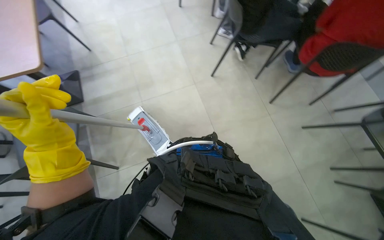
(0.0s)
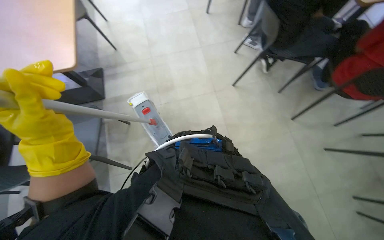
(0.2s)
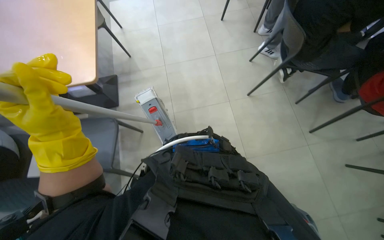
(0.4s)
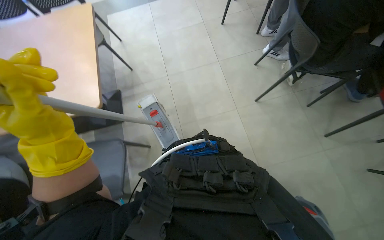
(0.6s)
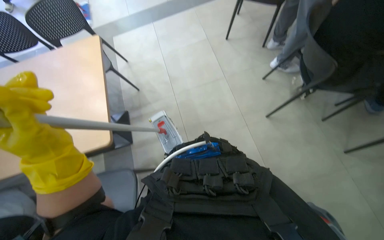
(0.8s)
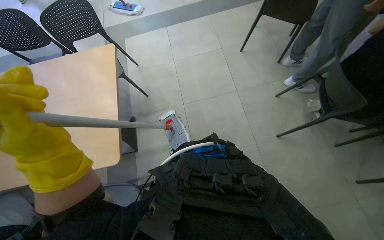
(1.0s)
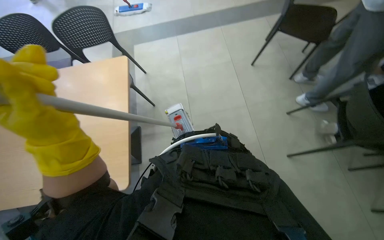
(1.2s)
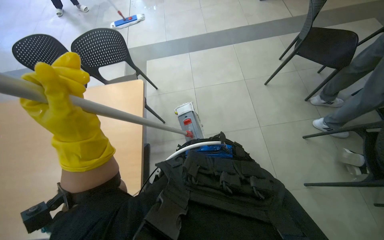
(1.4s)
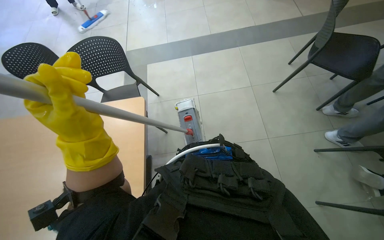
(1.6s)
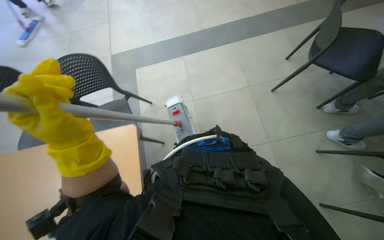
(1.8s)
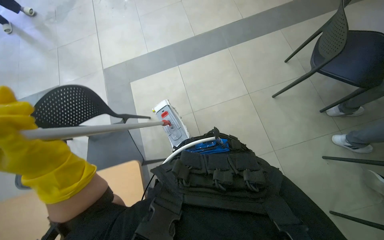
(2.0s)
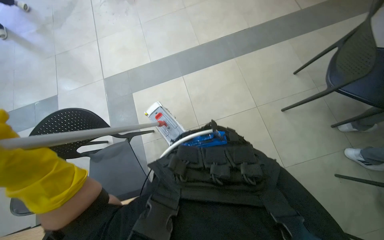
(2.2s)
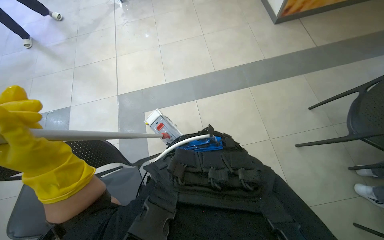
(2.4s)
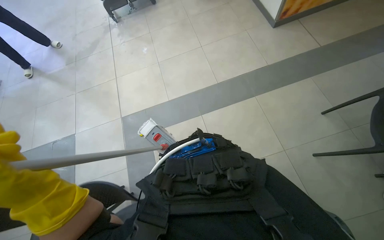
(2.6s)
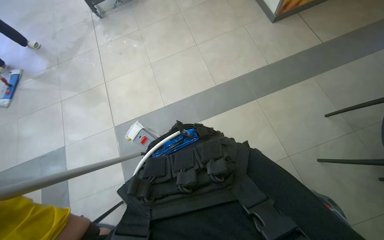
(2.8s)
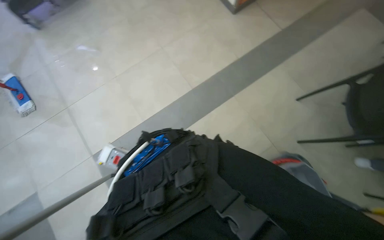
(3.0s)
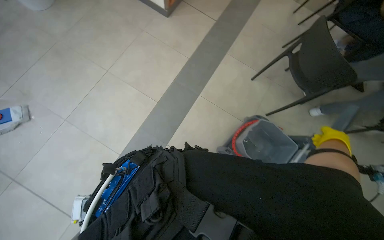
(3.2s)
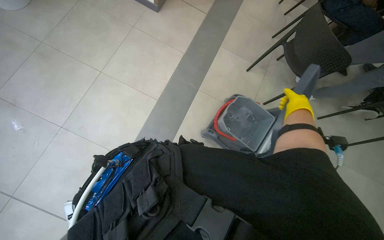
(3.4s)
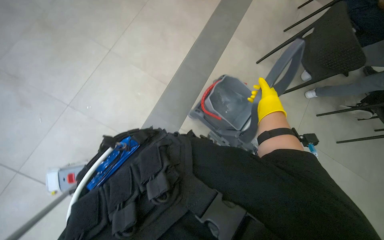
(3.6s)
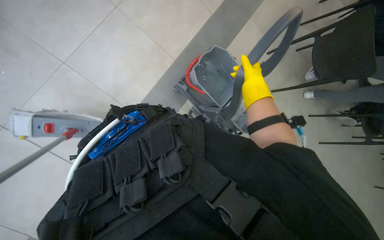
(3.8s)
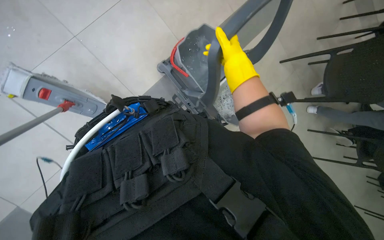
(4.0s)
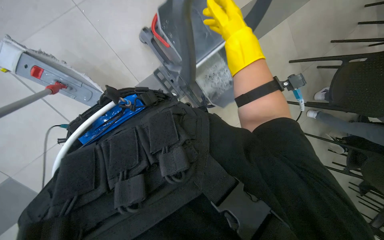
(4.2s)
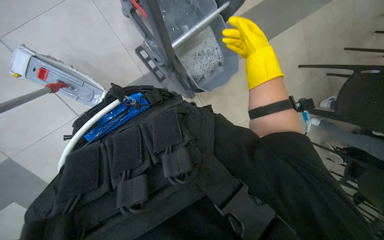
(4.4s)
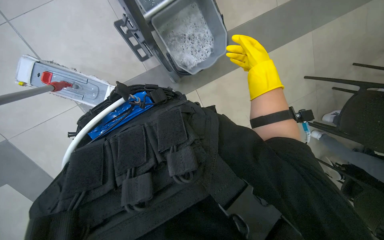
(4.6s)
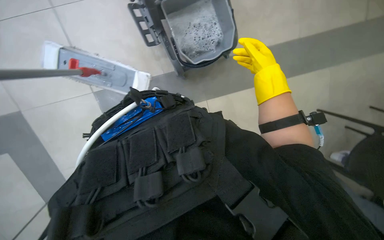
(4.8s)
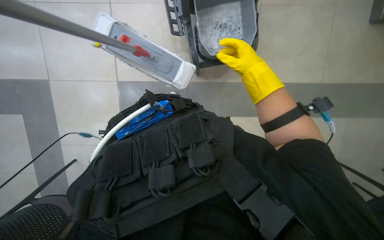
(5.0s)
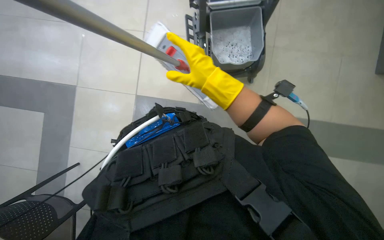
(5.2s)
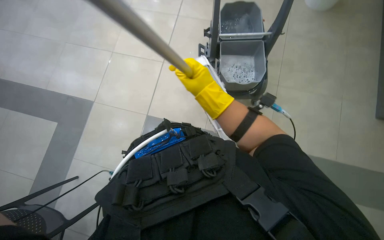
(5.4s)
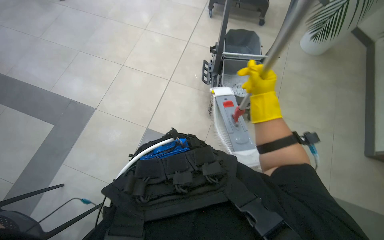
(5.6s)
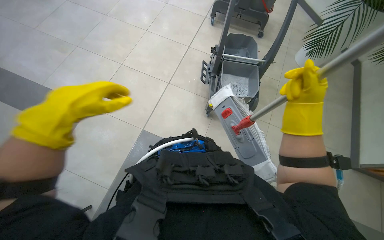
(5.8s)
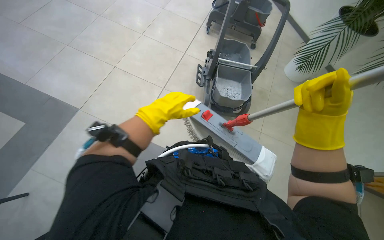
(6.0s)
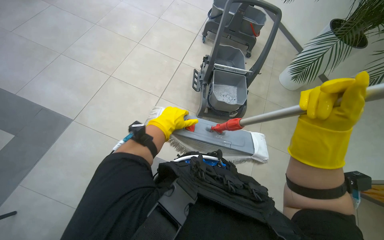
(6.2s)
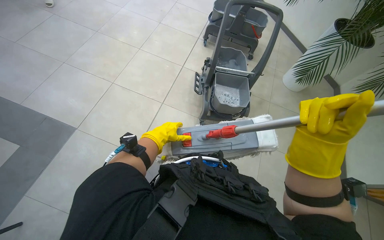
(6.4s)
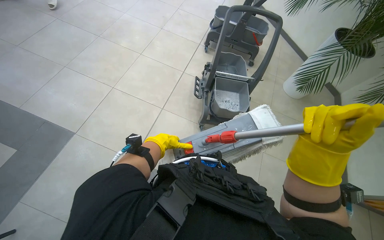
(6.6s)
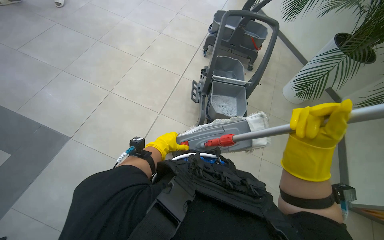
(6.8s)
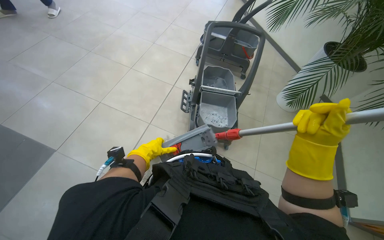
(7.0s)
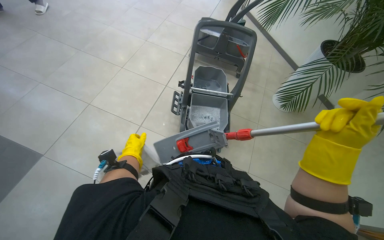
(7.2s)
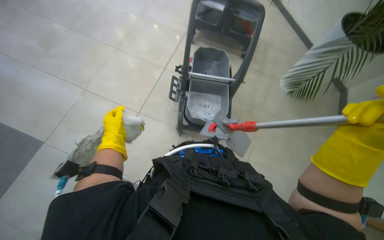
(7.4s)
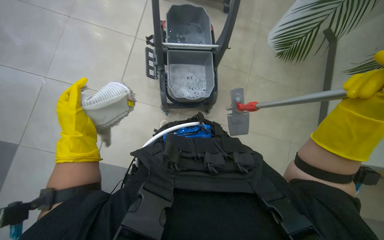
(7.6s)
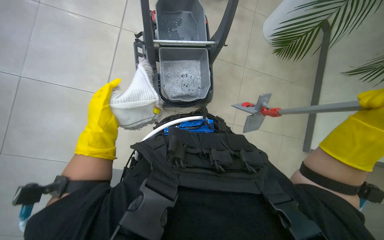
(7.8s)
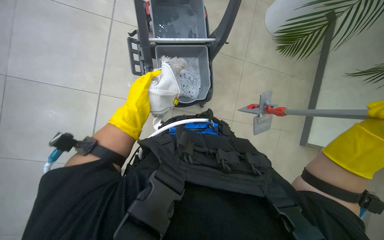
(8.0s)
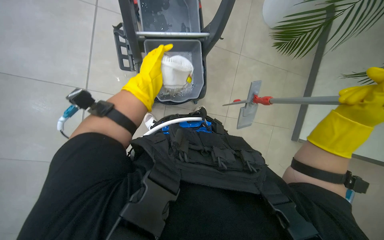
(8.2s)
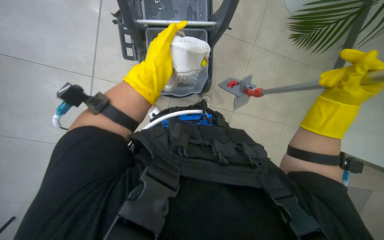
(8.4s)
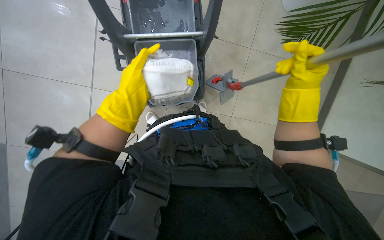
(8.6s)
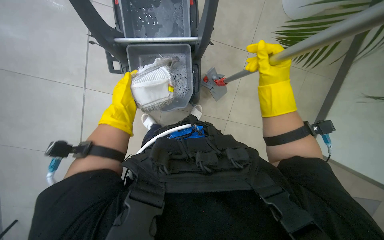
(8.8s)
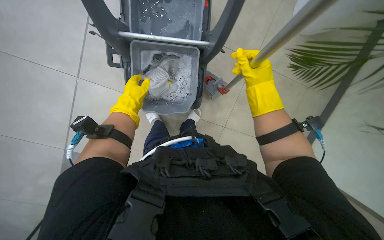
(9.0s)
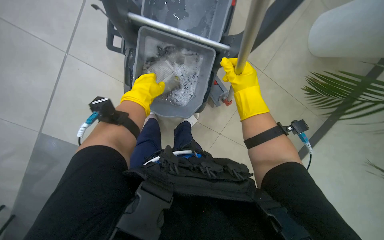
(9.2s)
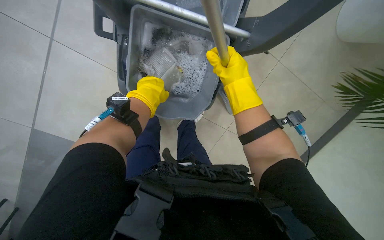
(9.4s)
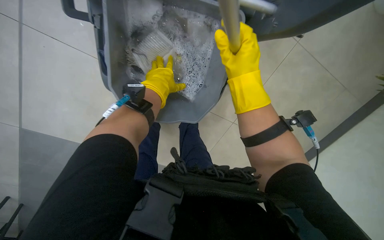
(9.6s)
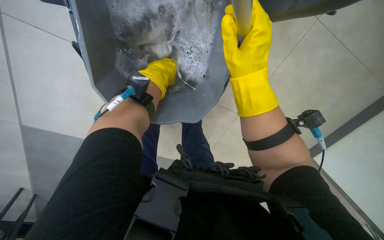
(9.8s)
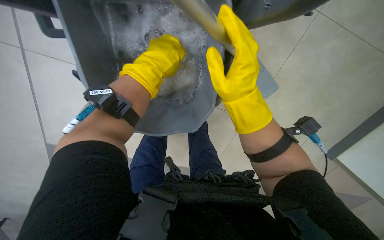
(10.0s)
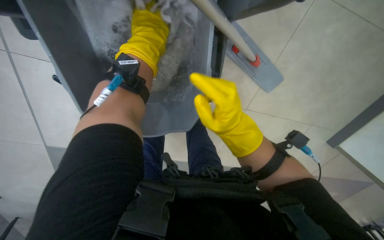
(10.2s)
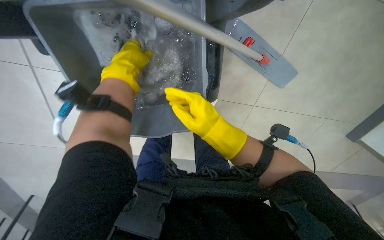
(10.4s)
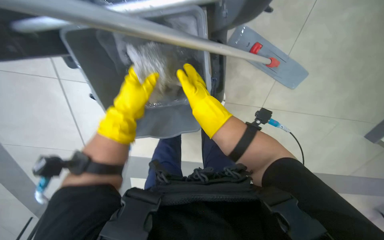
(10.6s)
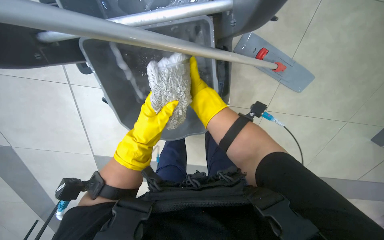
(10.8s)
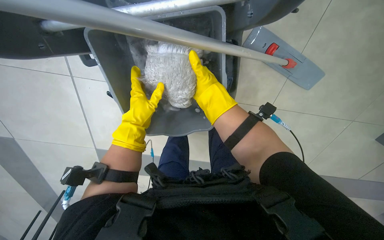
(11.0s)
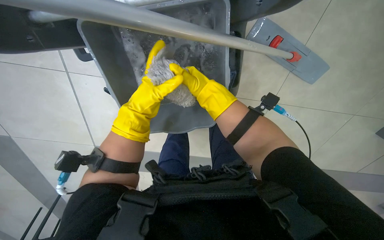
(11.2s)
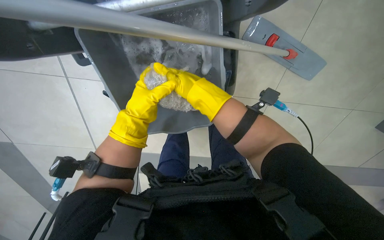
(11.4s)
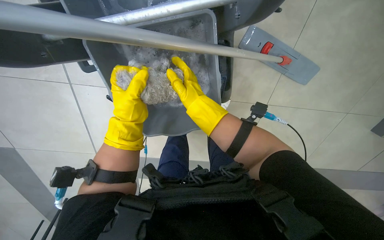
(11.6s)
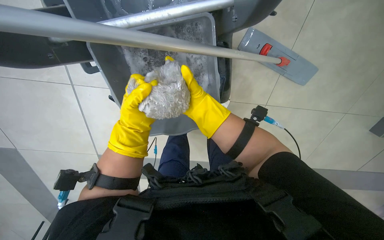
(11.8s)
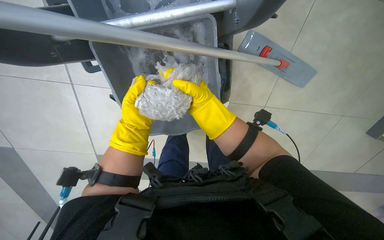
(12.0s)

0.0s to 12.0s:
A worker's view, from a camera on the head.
Job: mopping floor.
The whole recording: Mopping the floor. The worker mops the floor with a flat mop, pausing to rinse and wring the mop head.
0.0s to 1.6s: The head travels roughly 80 cm. The head rotates approximately 20 degrees to the left.
1.6s to 3.0s: The camera travels about 90 cm. The wearer's head swings approximately 30 degrees to the right.
4.4s to 6.0s: The right hand is displaced nearer to the camera and down the picture by approximately 20 cm, and travels to the left and back again, roughly 25 cm each way.
7.6s to 9.0s: The left hand moves farther from the camera, to the right and up the picture, approximately 35 cm.
9.0s to 10.4s: The right hand goes some 20 cm to the left.
10.4s to 12.0s: The right hand shifts some 10 cm up the picture. Meanwhile the left hand is displaced farther from the camera by roughly 15 cm.

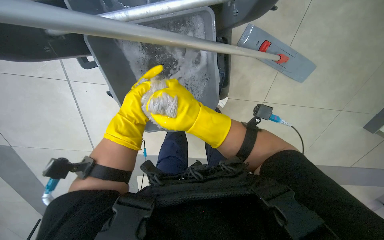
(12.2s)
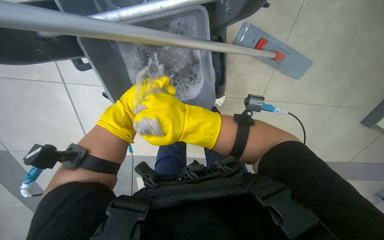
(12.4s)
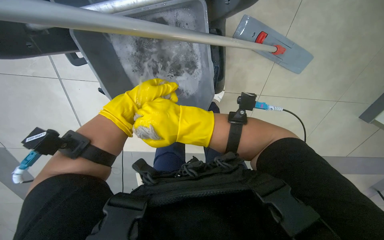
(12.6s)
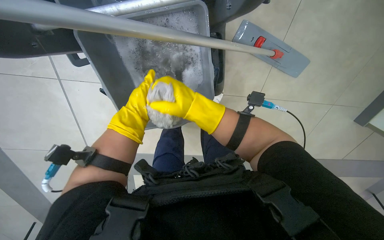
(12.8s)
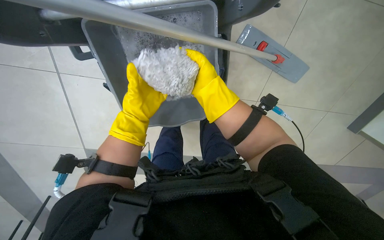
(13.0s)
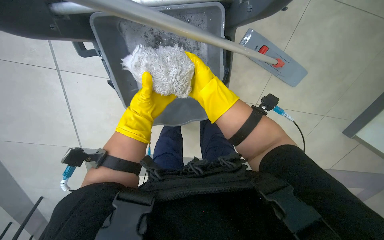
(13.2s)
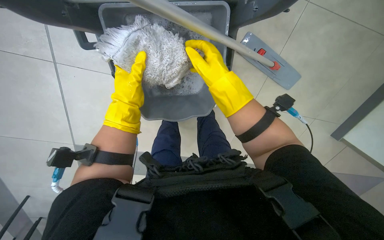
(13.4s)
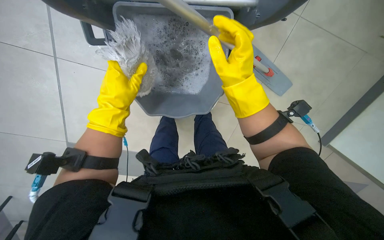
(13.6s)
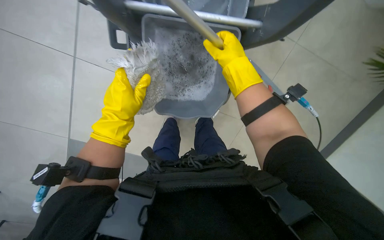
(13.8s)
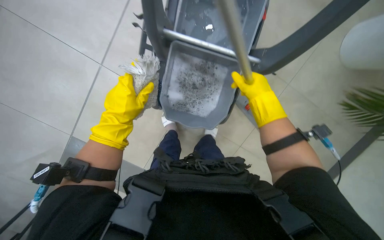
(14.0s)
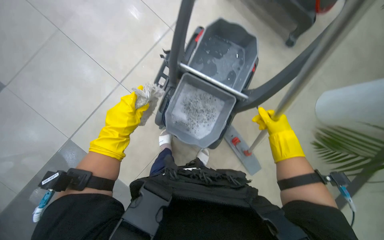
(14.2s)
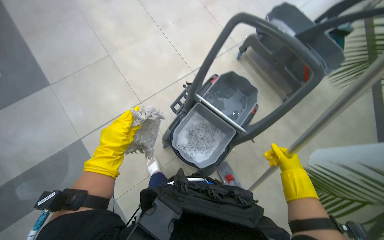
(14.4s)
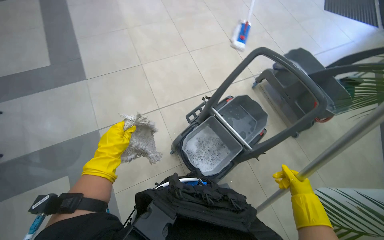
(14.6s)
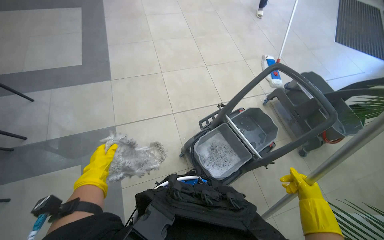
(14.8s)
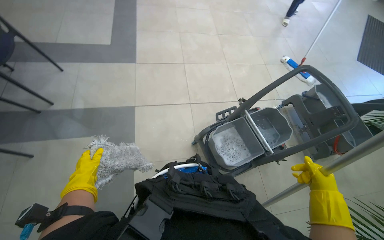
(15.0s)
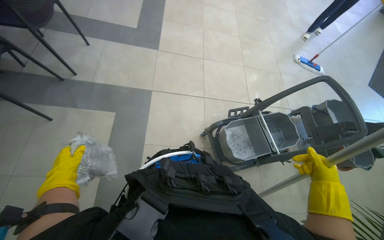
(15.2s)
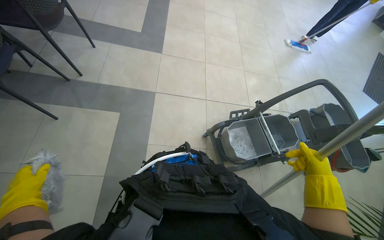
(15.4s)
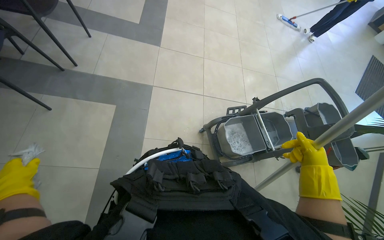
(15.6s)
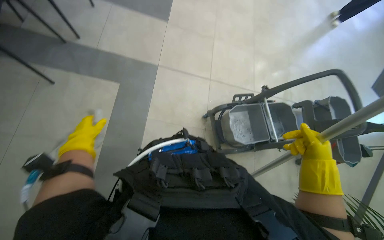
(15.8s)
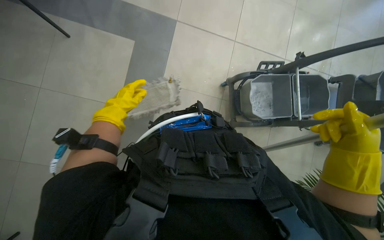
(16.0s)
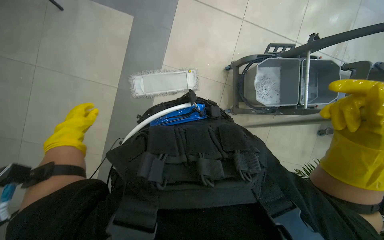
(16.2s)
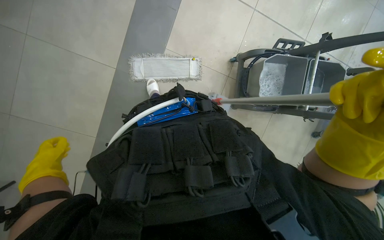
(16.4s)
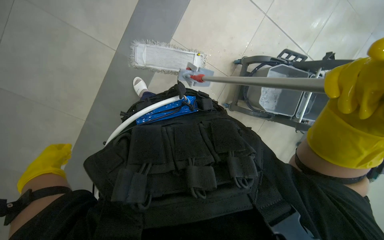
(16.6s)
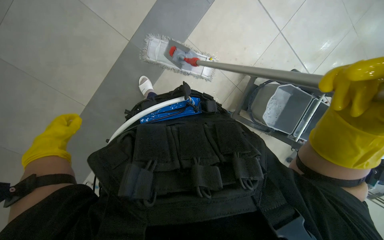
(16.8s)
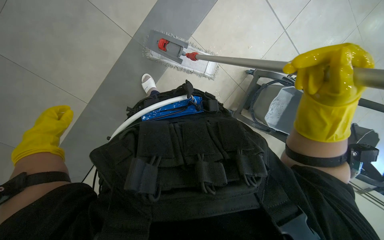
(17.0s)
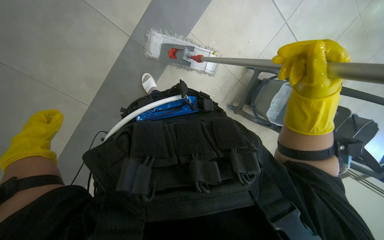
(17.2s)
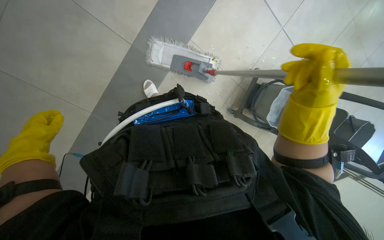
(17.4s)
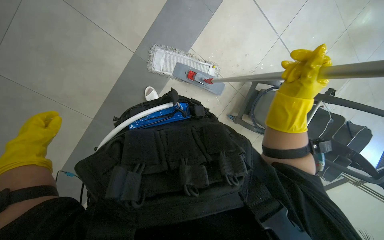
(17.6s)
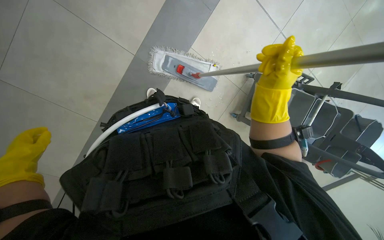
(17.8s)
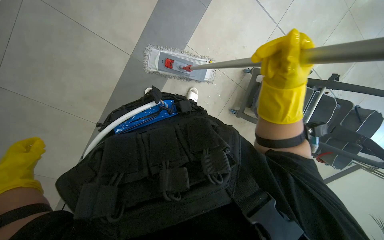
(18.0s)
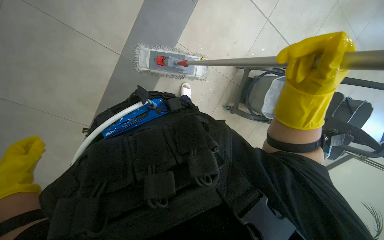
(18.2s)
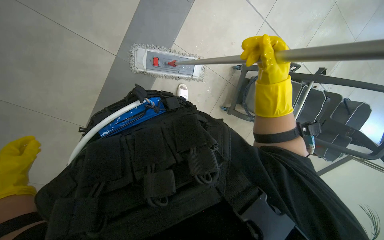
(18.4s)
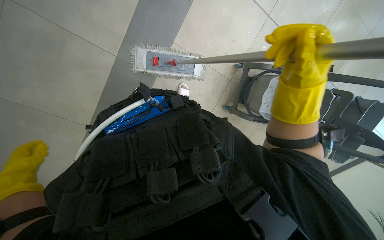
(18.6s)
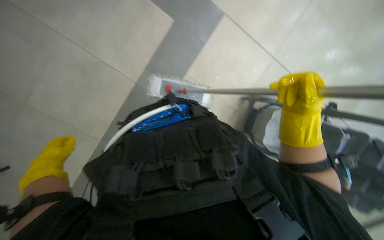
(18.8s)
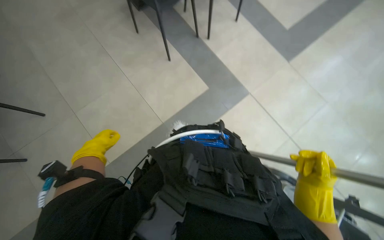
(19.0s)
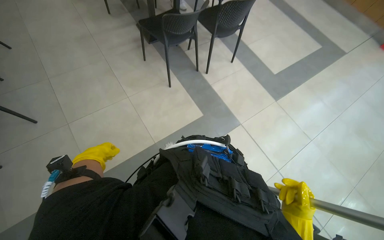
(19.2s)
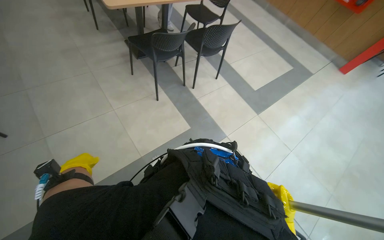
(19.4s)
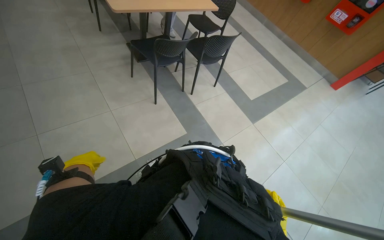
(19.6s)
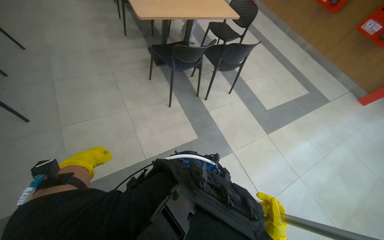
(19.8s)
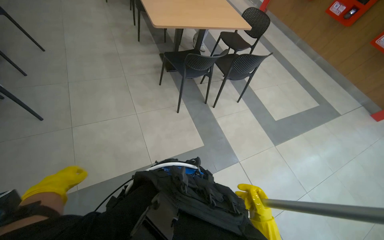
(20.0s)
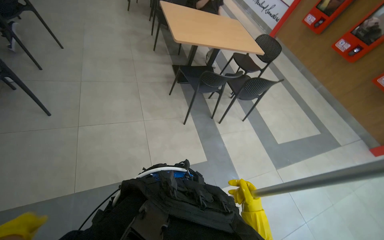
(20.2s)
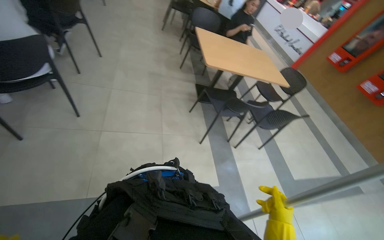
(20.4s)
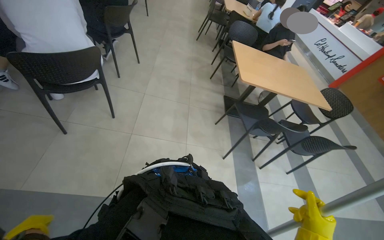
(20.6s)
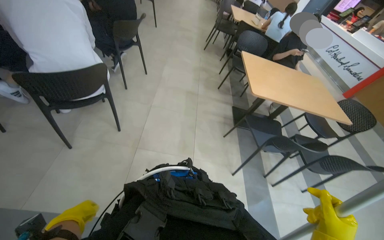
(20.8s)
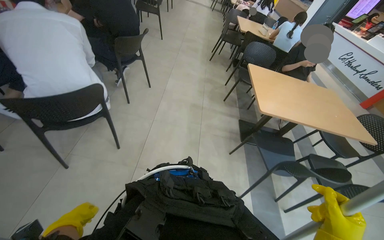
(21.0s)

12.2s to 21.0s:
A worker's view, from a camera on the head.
Job: mopping floor.
The whole recording: Mopping the floor. The worker mops the floor with a flat mop, pausing to rinse and wring the mop head.
12.2s to 13.6s: The right hand goes approximately 10 cm to the right.
13.6s to 15.2s: The camera is carried about 50 cm. The camera pitches upward, by approximately 40 degrees. The scene rotates clockwise by approximately 40 degrees.
15.2s to 16.6s: The wearer looks about 30 degrees further downward. Everything in view rotates about 25 degrees clockwise.
19.6s to 21.0s: The wearer moves approximately 60 cm. The wearer's head swings approximately 40 degrees to the left. The view tips upward by some 20 degrees.
